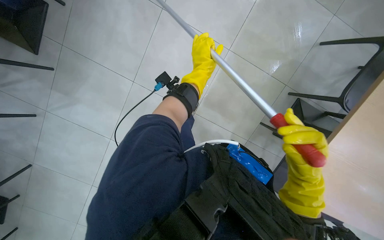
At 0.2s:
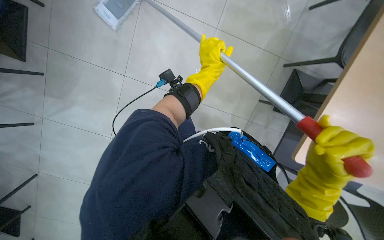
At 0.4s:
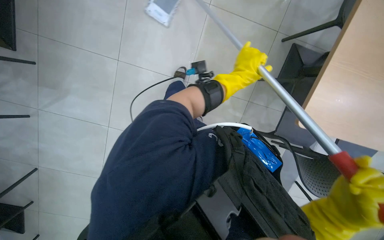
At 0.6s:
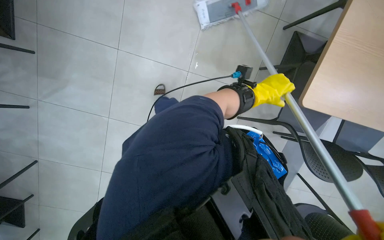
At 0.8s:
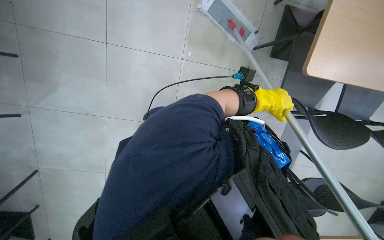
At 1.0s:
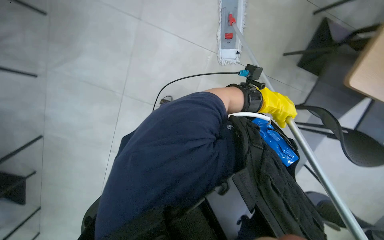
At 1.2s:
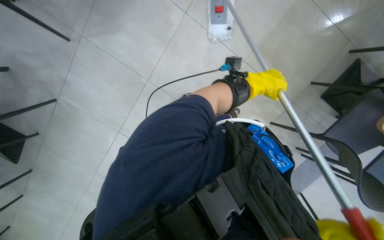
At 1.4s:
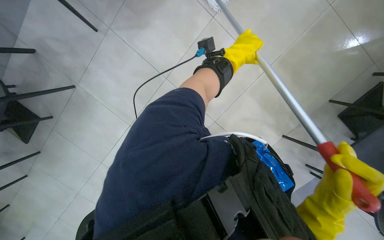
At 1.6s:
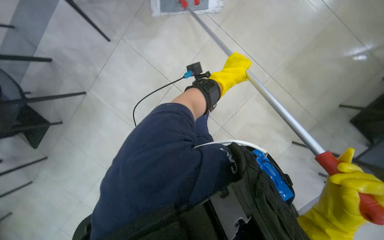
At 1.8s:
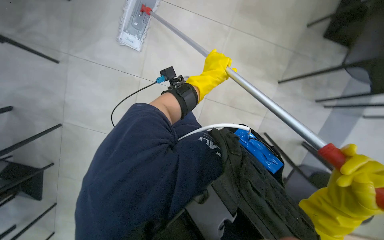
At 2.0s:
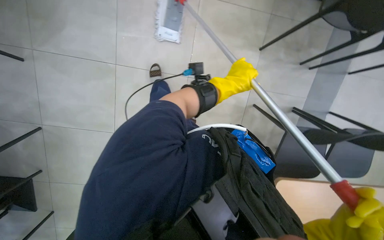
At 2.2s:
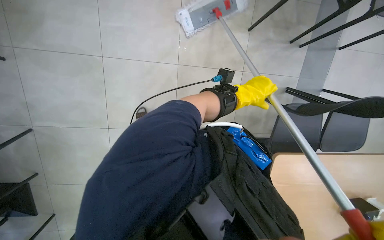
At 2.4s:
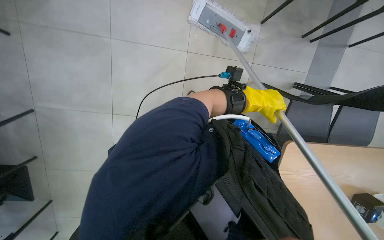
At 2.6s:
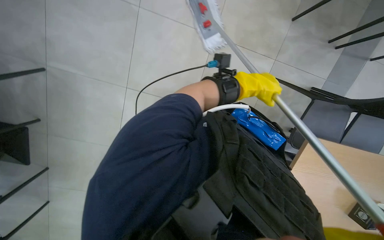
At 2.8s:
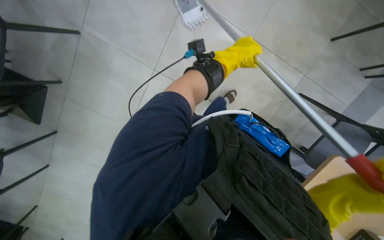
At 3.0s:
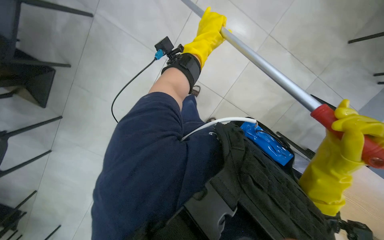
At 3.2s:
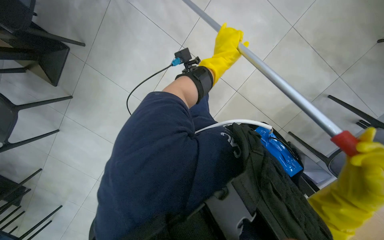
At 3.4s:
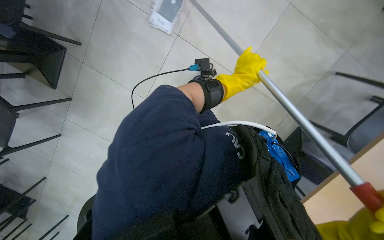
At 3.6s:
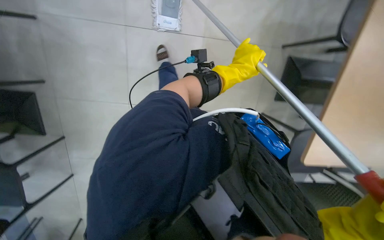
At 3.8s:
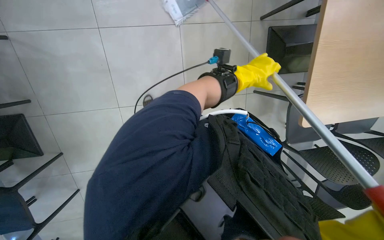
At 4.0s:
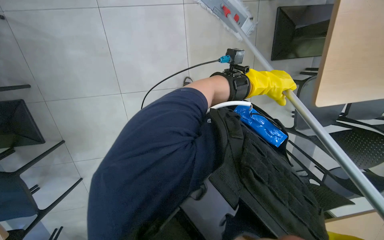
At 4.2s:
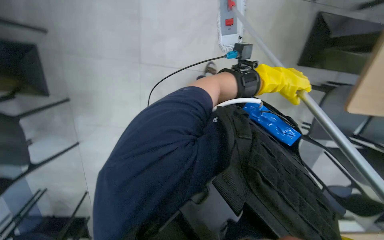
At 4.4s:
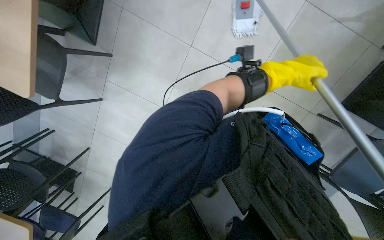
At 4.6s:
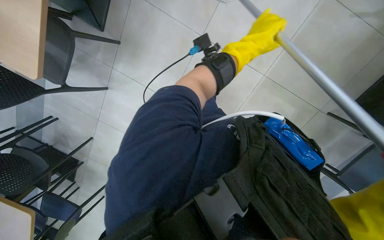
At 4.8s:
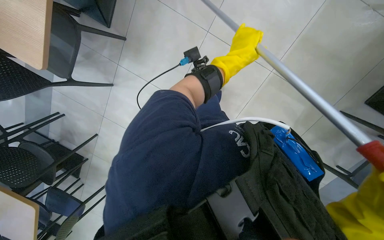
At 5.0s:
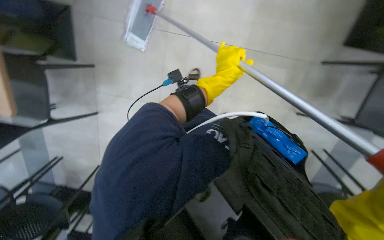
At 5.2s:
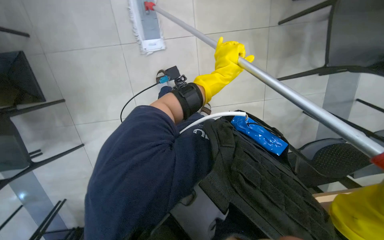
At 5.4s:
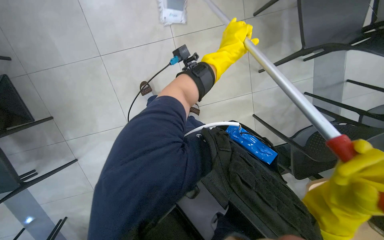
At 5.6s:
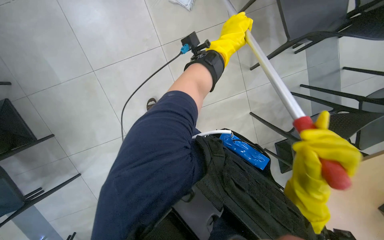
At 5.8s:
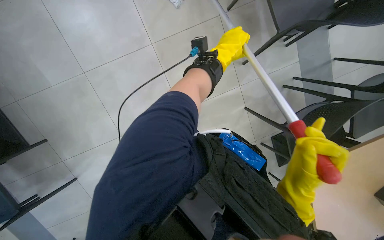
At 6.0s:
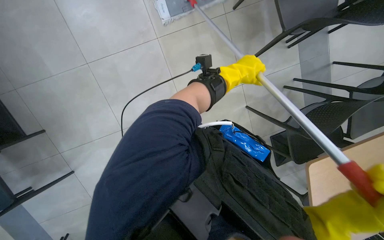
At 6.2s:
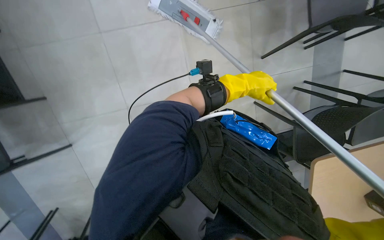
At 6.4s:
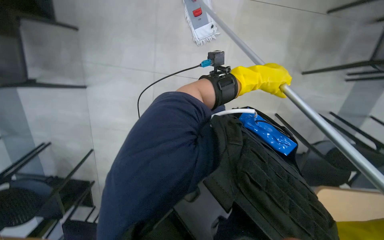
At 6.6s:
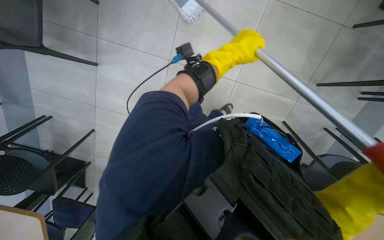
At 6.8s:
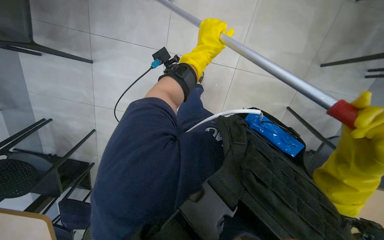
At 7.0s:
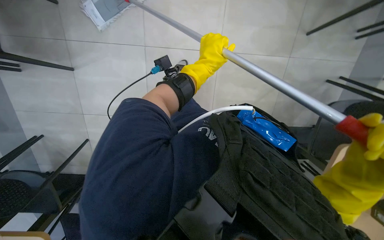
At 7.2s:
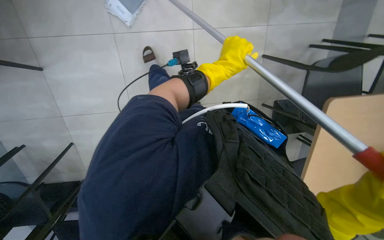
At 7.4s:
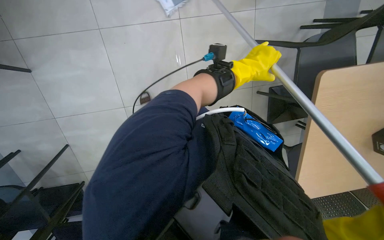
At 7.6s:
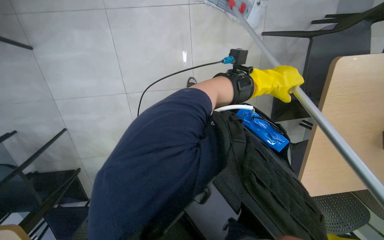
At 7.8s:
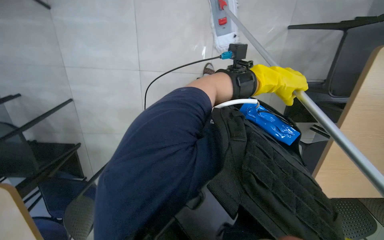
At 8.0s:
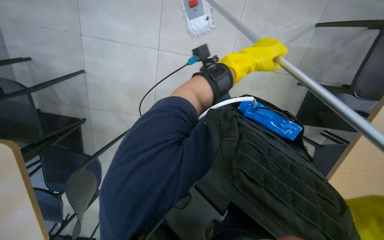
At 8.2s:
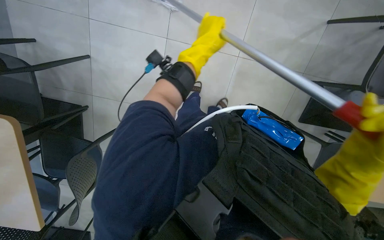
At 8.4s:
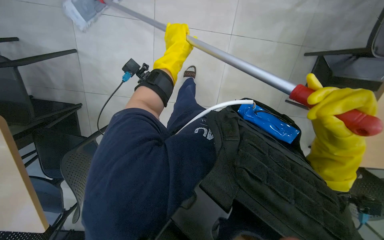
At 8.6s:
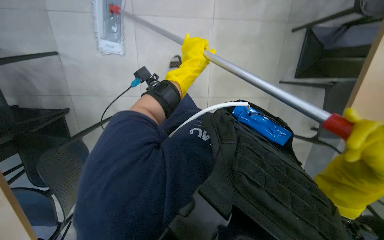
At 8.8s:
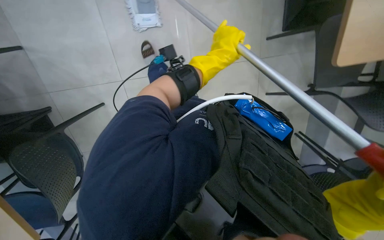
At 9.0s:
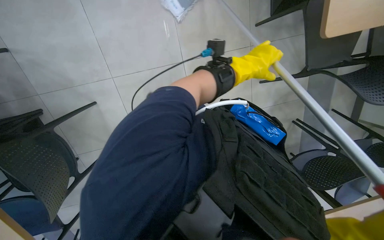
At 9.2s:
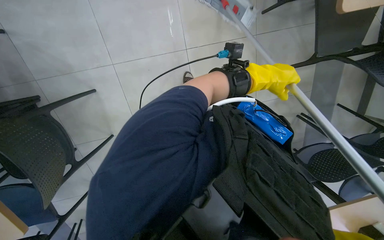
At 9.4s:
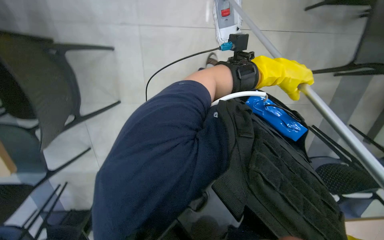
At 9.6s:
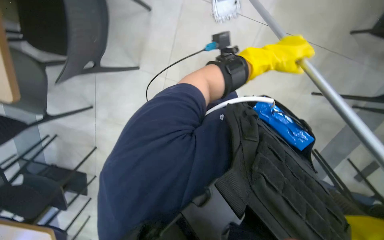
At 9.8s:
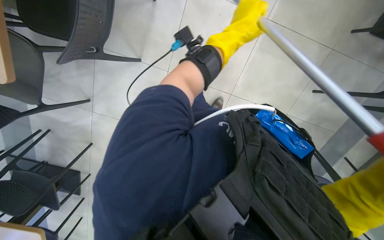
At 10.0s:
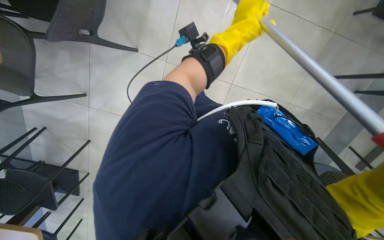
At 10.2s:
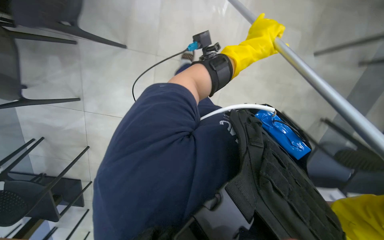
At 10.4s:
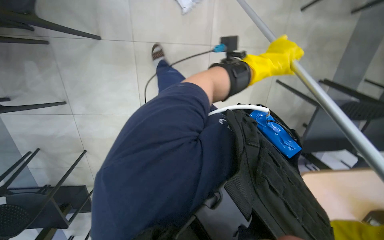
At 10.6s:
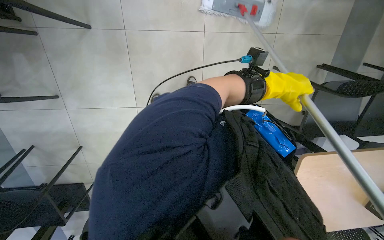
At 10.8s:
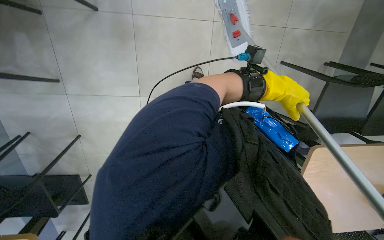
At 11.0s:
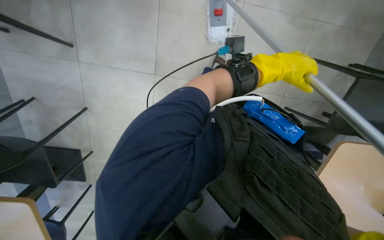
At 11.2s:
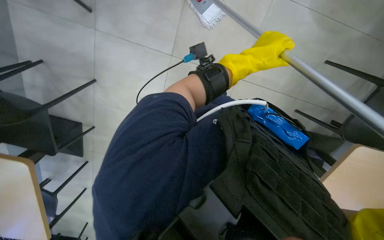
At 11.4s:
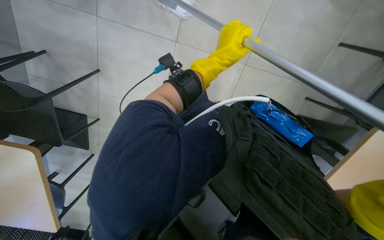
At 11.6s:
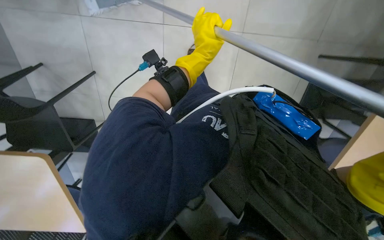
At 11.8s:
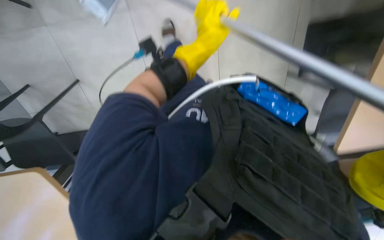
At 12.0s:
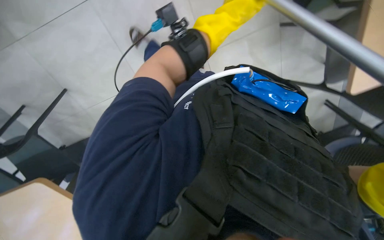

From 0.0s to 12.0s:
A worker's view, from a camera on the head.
Job: mopping floor.
The whole recording: Mopping the floor. The worker mops the floor with a mop, periodically dipping it into a bucket on a cleaning cart.
From 1.6s to 3.0s: The left hand goes left and right, approximately 20 cm each way, reversing 2 times.
From 3.0s to 4.4s: The left hand moves to the right, about 15 cm.
From 7.6s to 9.0s: The left hand moves nearer to the camera, approximately 10 cm, and travels to the left and back again, about 30 cm each way.
From 9.0s to 10.4s: The left hand swings left and right, roughly 15 cm each way, with 2 reversals.
From 10.4s to 12.0s: The view tilts roughly 15 degrees downward. The left hand goes approximately 10 cm to the left.

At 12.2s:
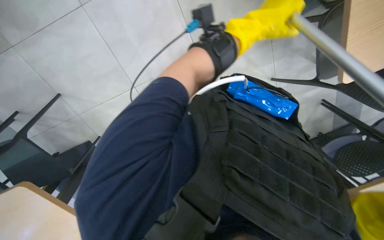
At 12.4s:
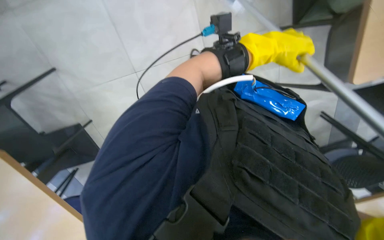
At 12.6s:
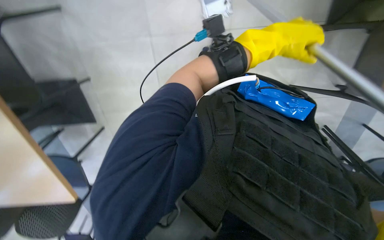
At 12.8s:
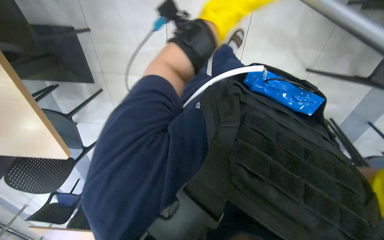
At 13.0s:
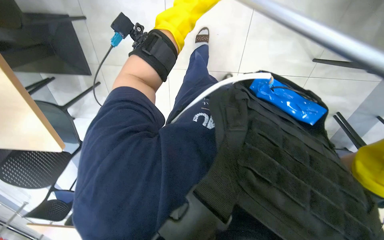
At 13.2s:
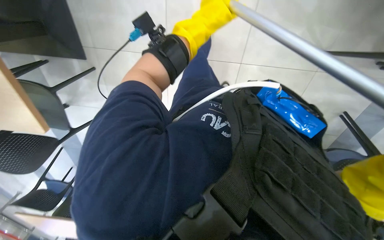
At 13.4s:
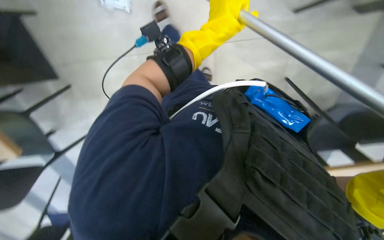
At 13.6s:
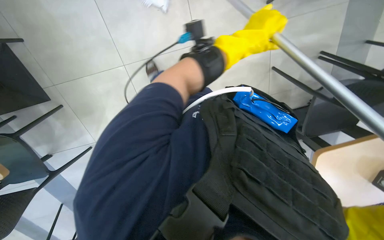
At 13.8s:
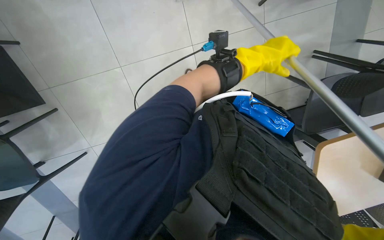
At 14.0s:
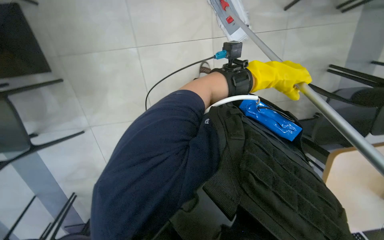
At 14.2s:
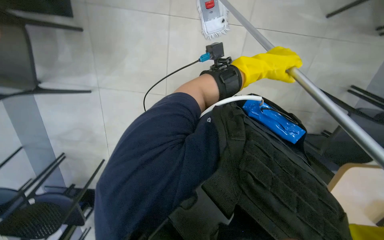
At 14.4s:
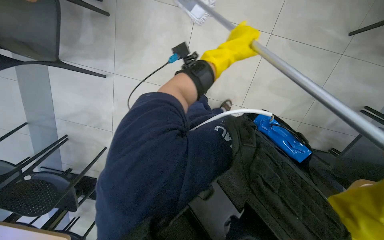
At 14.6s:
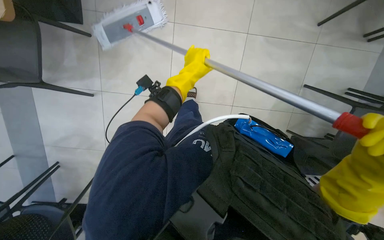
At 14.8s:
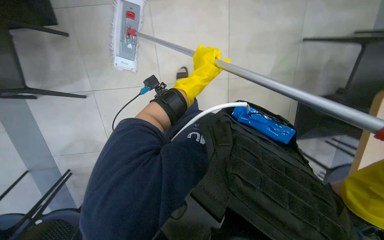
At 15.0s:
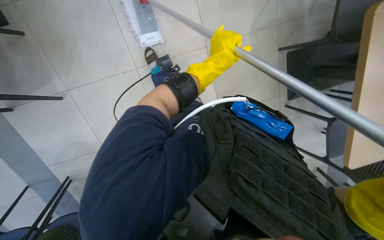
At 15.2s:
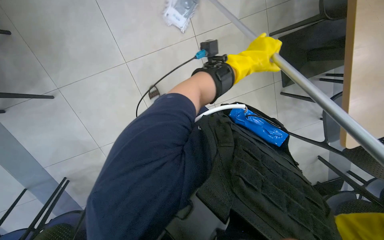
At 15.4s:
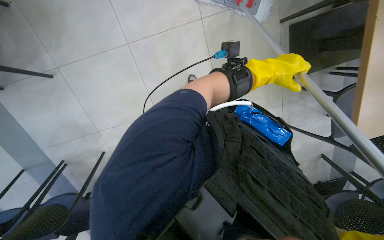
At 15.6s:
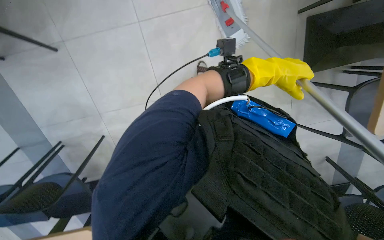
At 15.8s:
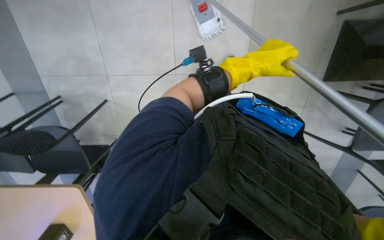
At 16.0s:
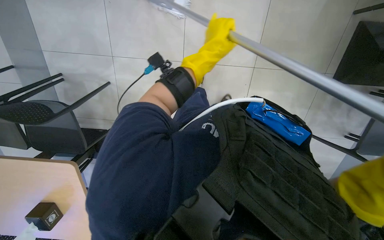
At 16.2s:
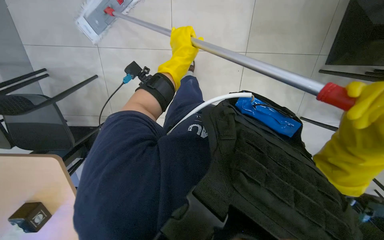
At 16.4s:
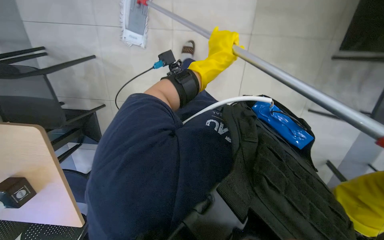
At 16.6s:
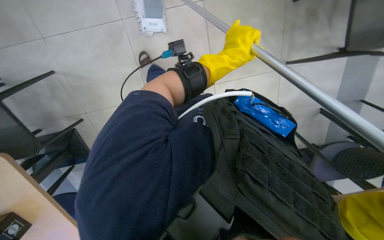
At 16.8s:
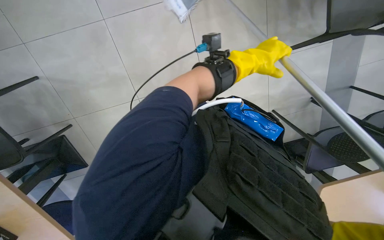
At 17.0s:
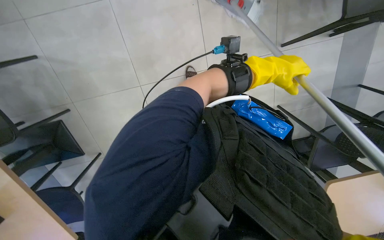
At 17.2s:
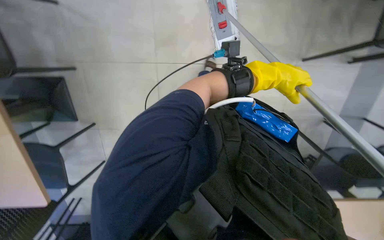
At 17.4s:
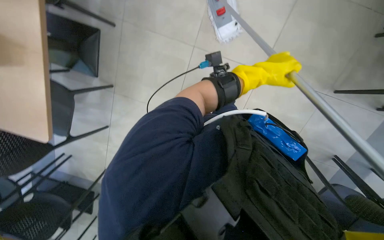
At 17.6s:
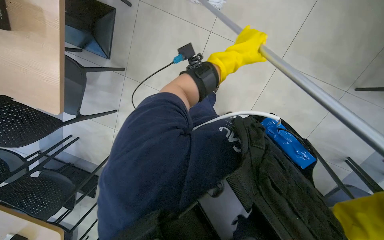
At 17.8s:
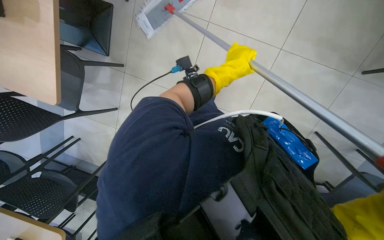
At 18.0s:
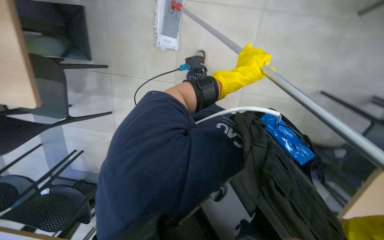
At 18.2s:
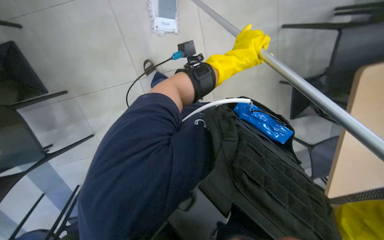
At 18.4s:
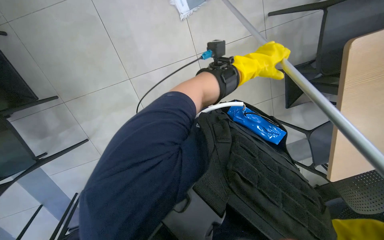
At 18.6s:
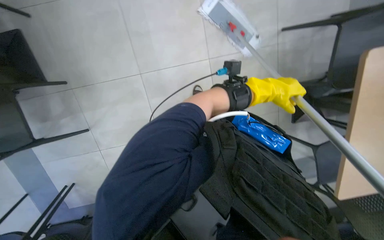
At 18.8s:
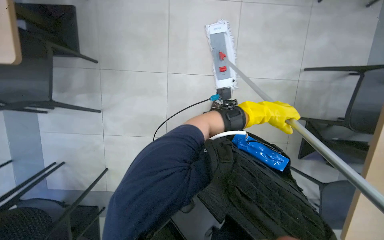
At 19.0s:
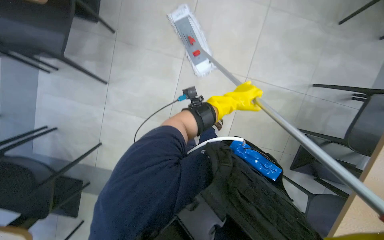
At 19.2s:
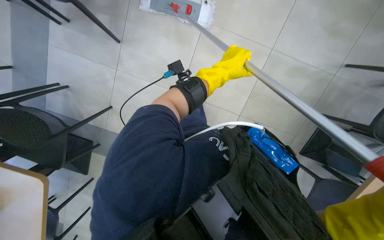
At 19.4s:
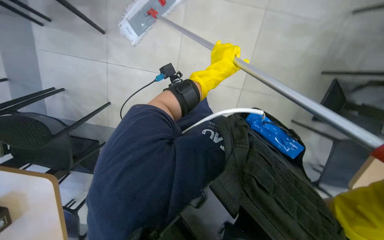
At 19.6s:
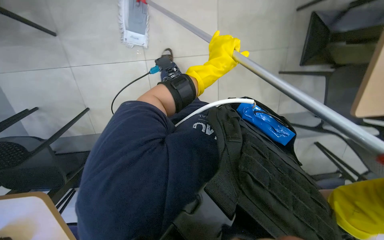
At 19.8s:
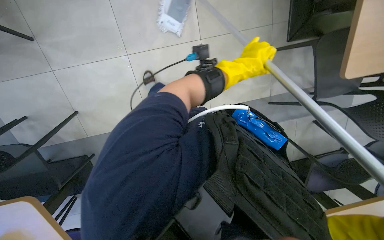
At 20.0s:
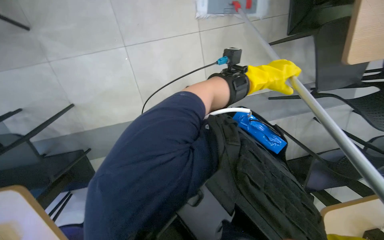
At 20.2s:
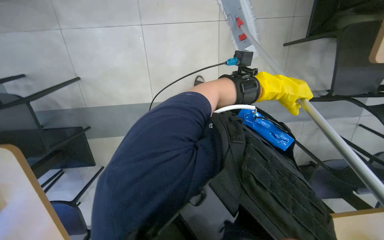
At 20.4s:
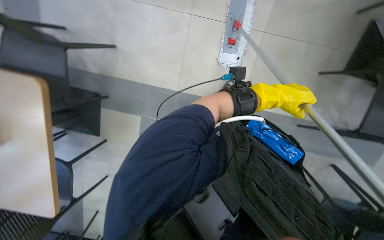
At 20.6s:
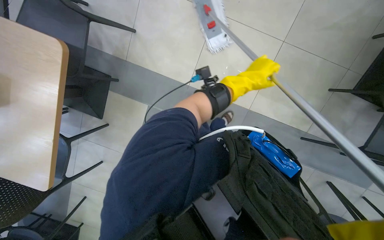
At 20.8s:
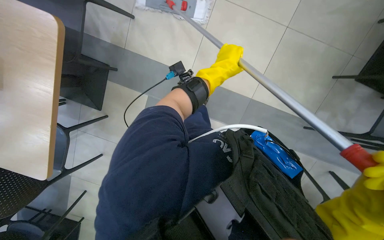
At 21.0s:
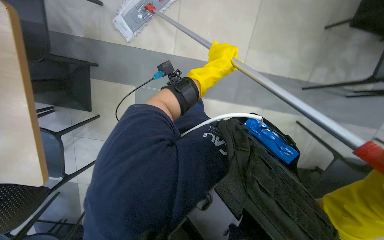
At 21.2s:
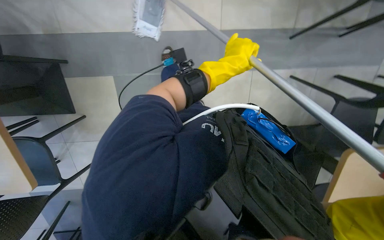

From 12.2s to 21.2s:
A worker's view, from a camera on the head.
Job: mopping floor.
The whole recording: Mopping the floor. The worker mops the floor with a mop, periodically dipping it into a bucket on a cleaning cart.
From 12.2s to 13.8s: The left hand moves about 25 cm to the left and comes back.
From 13.8s to 15.2s: The left hand moves some 20 cm to the left and comes back.
From 15.2s to 16.6s: The left hand moves to the left, some 15 cm.
From 16.6s to 18.2s: The wearer looks about 15 degrees further to the left. The wearer looks roughly 15 degrees further downward. The left hand reaches about 10 cm to the right, then returns.
From 18.2s to 19.8s: The left hand swings left and right, roughly 20 cm each way, with 2 reversals.
From 19.8s to 21.2s: The left hand reaches about 10 cm to the right, then returns.
